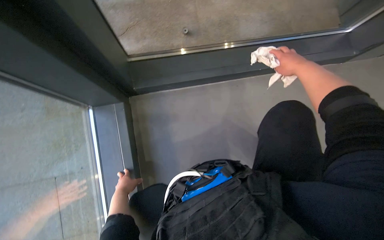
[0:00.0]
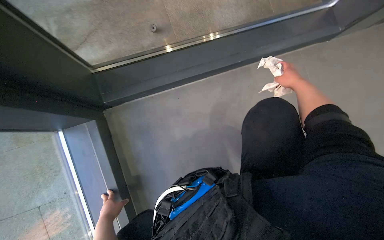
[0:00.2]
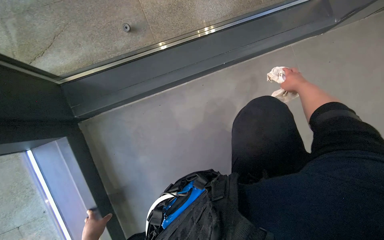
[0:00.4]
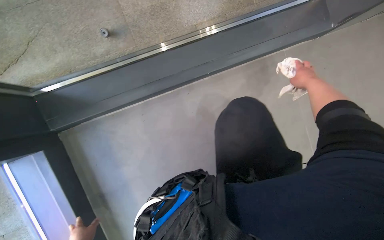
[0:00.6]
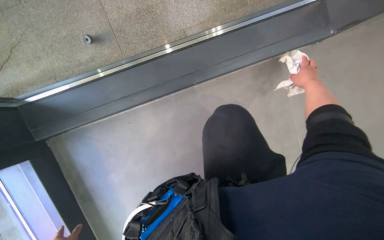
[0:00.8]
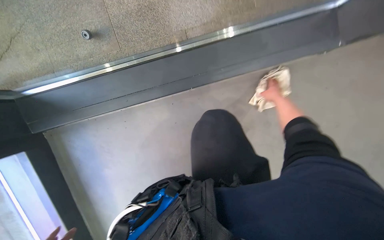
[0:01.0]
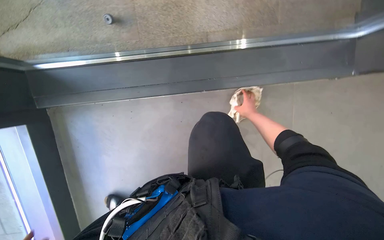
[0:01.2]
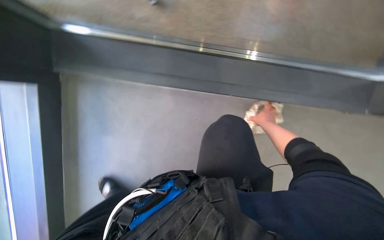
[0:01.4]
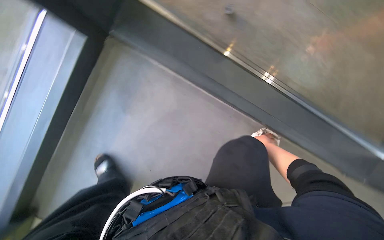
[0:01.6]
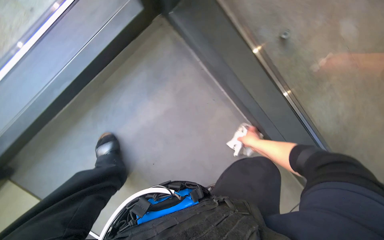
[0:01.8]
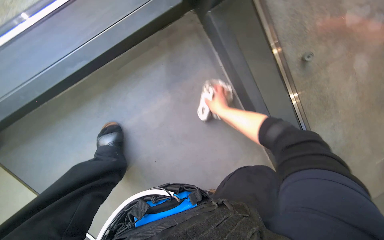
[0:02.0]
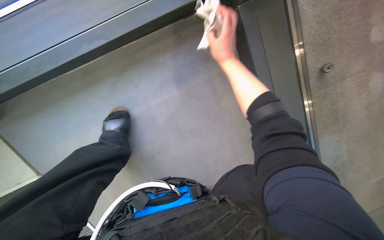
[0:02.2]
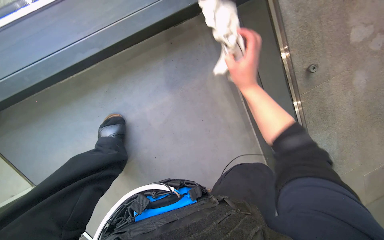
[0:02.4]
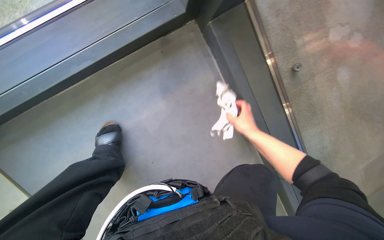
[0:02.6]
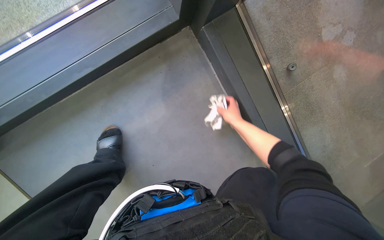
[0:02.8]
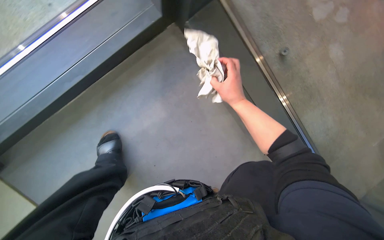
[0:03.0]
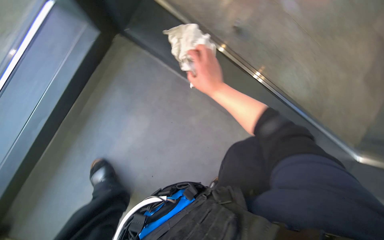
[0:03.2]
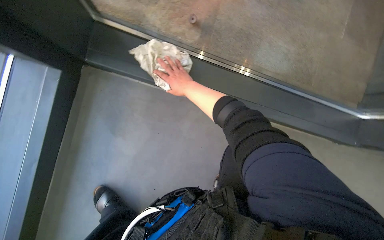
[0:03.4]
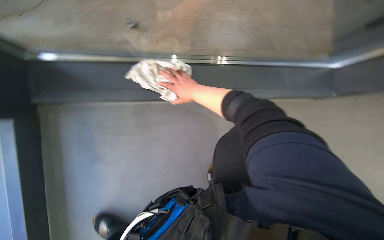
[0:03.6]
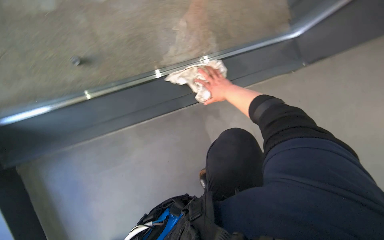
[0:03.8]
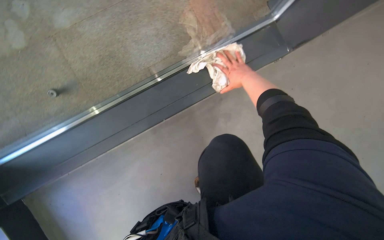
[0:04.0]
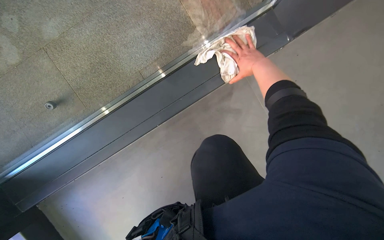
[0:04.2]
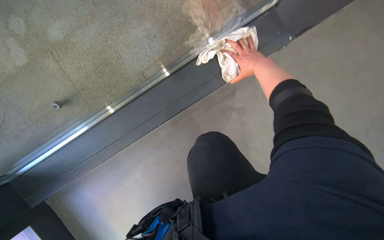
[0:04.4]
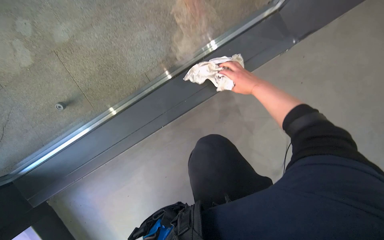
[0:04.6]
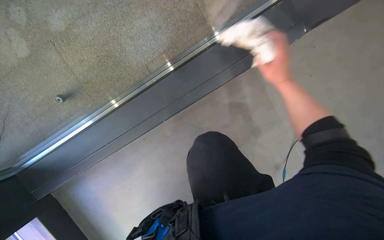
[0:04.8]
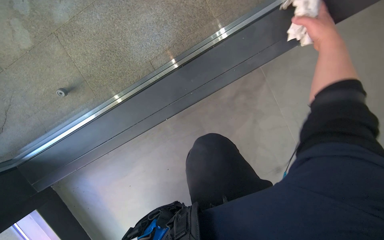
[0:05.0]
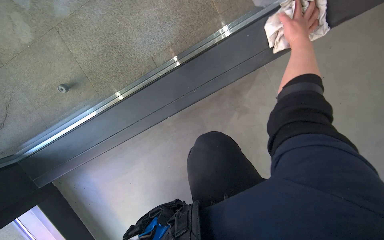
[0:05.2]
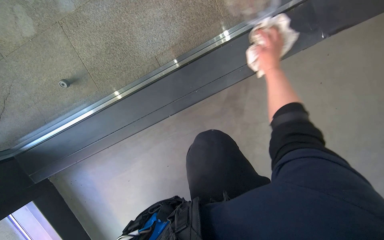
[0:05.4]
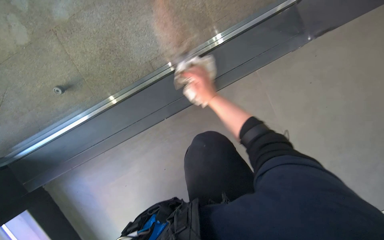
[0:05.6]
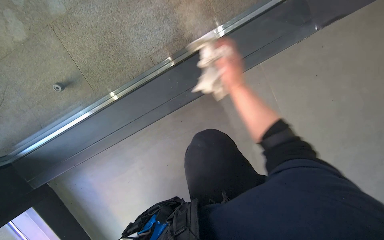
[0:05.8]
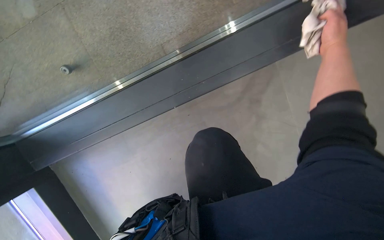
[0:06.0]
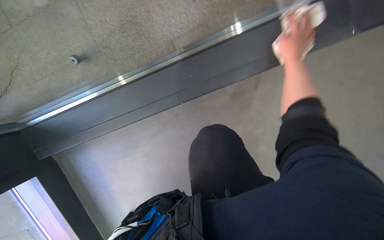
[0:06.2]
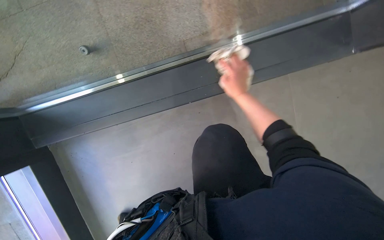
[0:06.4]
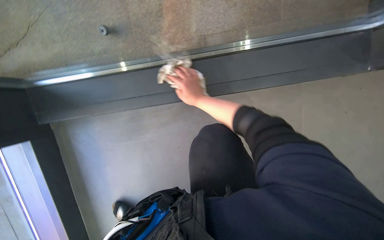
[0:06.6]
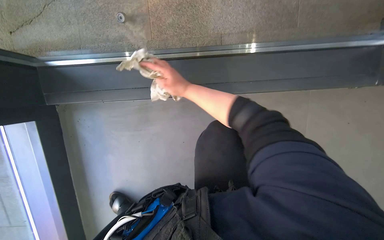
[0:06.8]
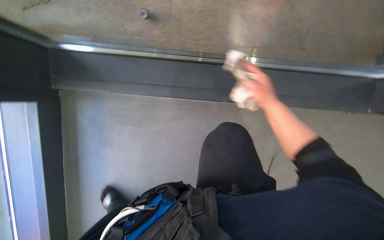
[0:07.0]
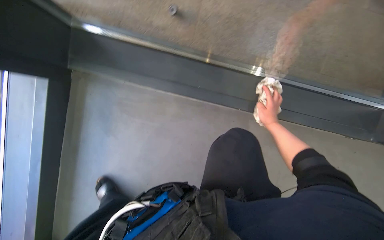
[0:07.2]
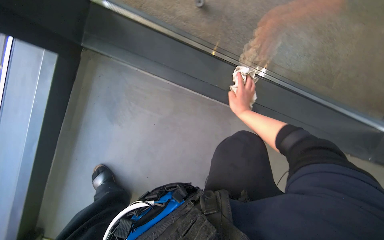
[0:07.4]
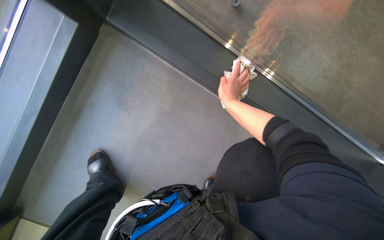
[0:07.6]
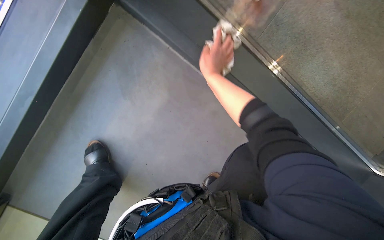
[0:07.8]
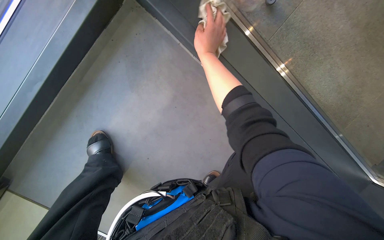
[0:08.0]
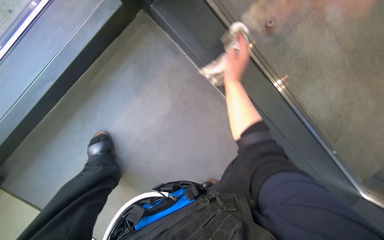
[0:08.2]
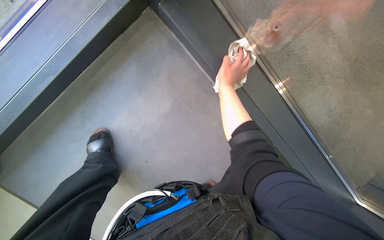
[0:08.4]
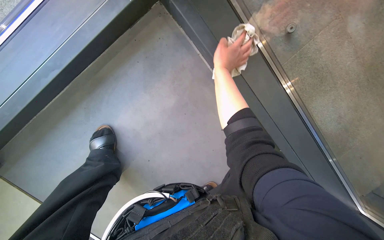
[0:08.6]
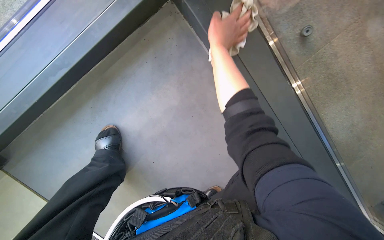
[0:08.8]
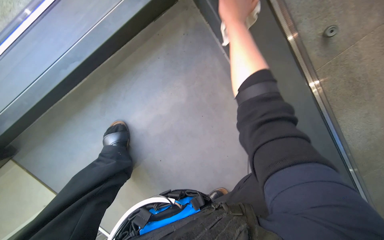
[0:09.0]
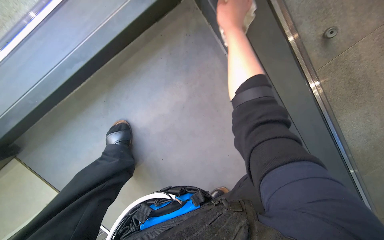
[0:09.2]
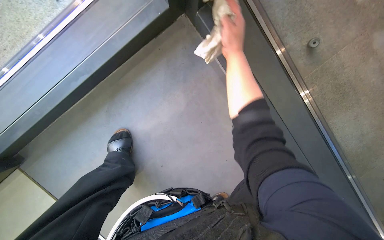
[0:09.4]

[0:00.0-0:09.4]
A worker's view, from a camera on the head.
Job: wiping surfaces.
The whole recording: Wiping floor frame junction. The worker wipes the floor frame junction with a cloth.
0:00.0 to 0:01.6: The view pans to the right by about 15 degrees. The right hand heads down the picture and farther from the camera, covering some 20 cm.
0:06.2 to 0:07.8: The wearer moves roughly 40 cm. The view pans to the right by some 15 degrees. Everything in view rotates roughly 55 degrees clockwise.
0:07.8 to 0:09.4: The right hand moves nearer and farther over approximately 15 cm, changing direction 2 times.

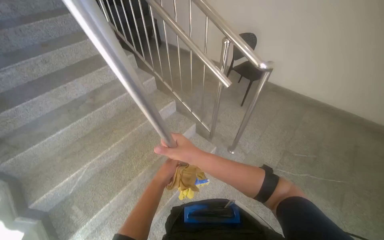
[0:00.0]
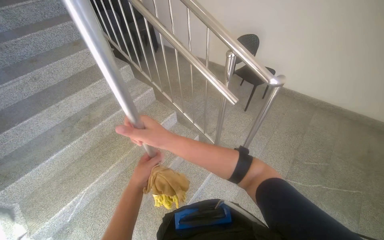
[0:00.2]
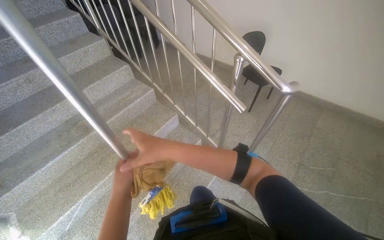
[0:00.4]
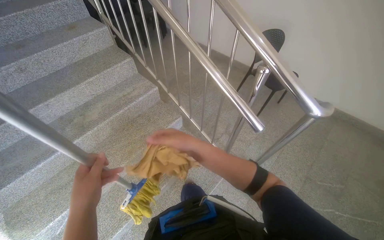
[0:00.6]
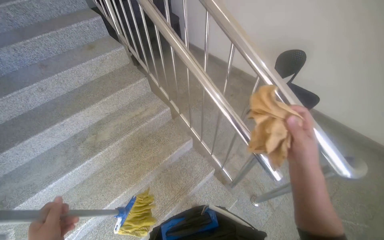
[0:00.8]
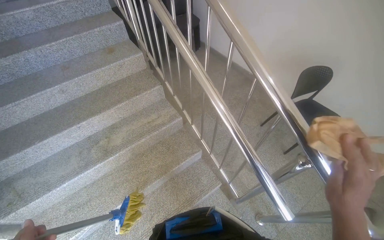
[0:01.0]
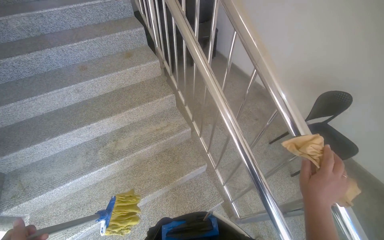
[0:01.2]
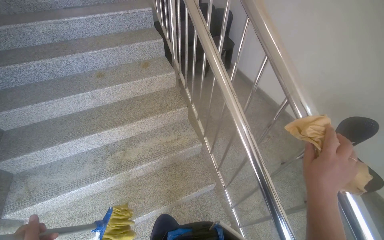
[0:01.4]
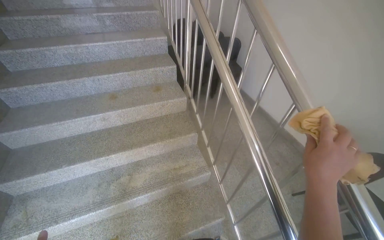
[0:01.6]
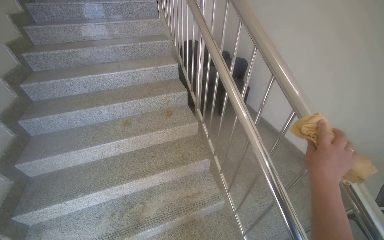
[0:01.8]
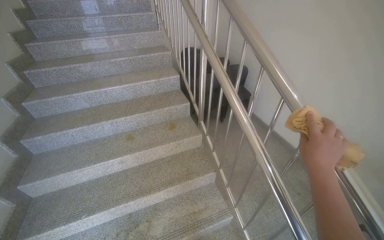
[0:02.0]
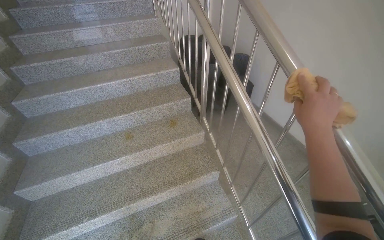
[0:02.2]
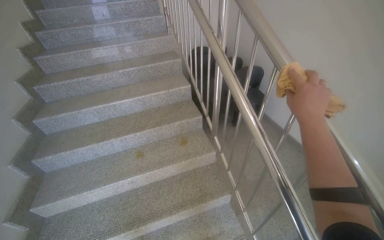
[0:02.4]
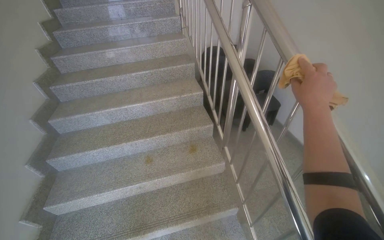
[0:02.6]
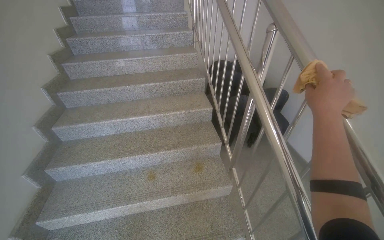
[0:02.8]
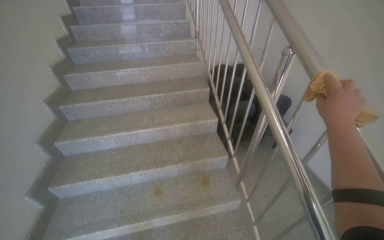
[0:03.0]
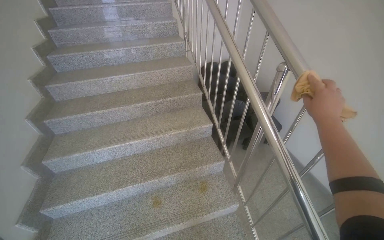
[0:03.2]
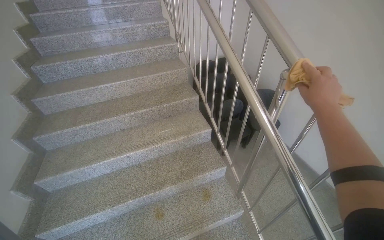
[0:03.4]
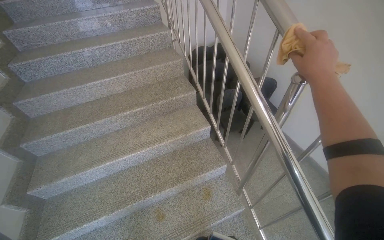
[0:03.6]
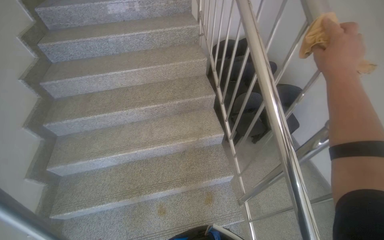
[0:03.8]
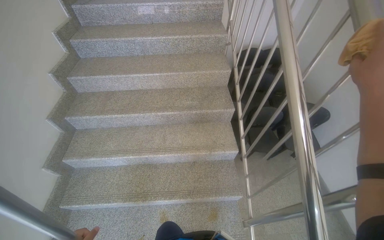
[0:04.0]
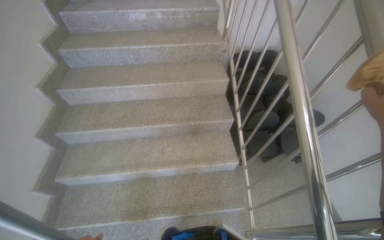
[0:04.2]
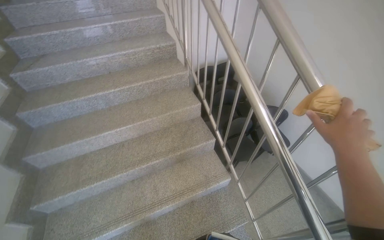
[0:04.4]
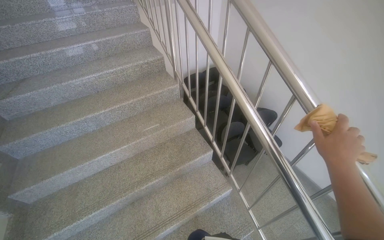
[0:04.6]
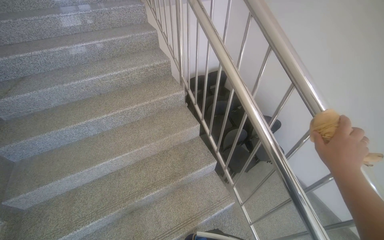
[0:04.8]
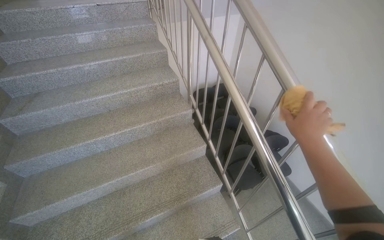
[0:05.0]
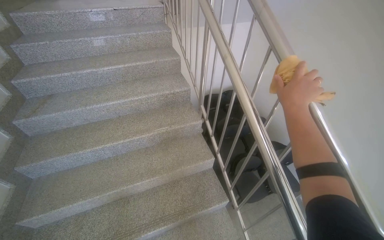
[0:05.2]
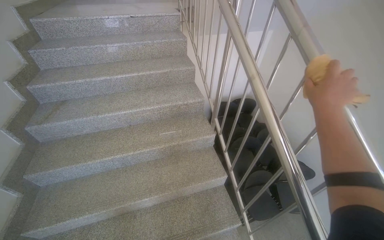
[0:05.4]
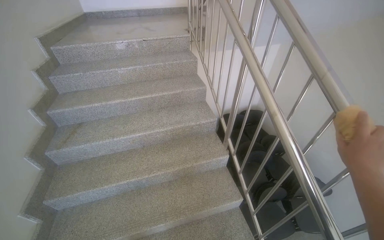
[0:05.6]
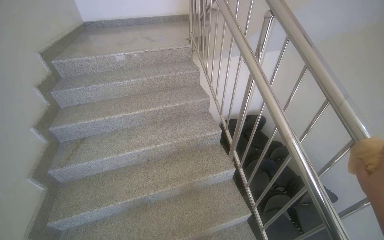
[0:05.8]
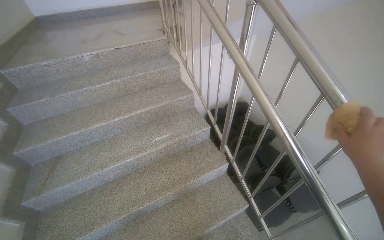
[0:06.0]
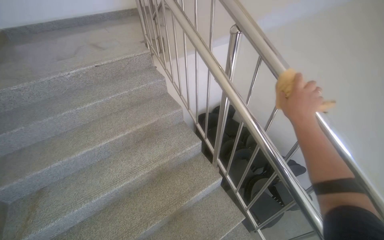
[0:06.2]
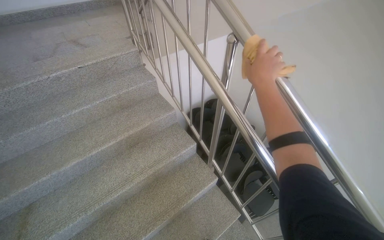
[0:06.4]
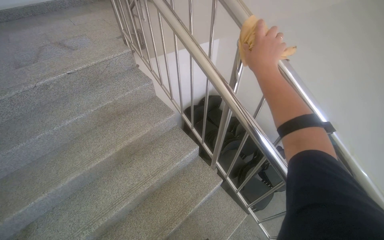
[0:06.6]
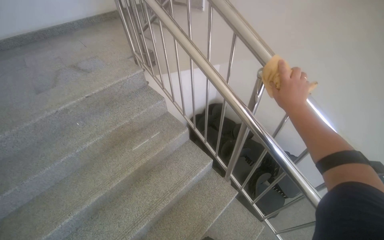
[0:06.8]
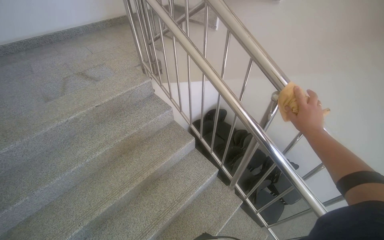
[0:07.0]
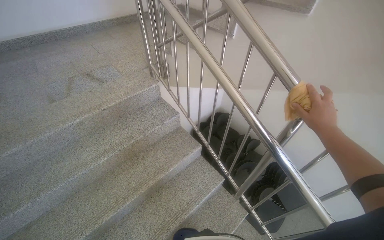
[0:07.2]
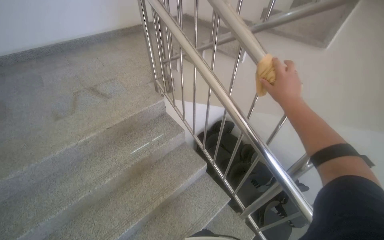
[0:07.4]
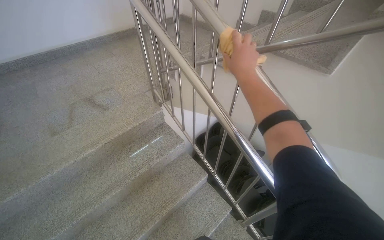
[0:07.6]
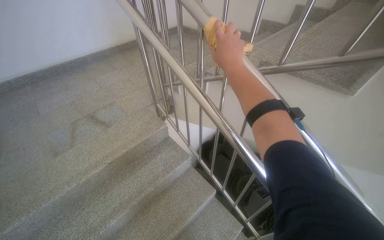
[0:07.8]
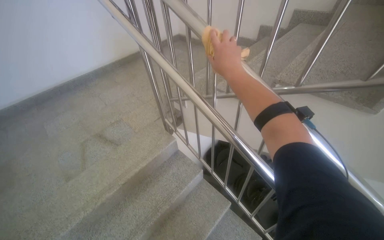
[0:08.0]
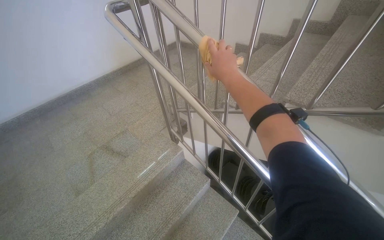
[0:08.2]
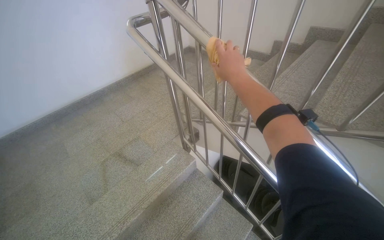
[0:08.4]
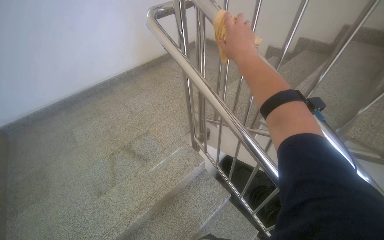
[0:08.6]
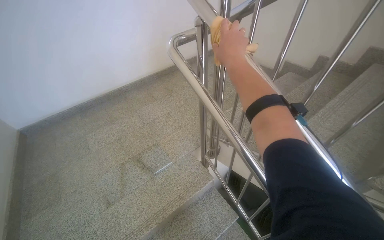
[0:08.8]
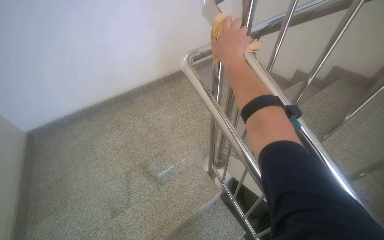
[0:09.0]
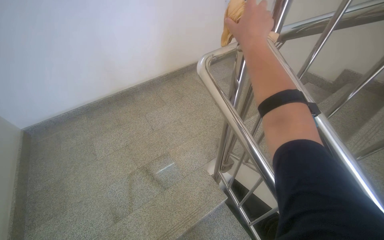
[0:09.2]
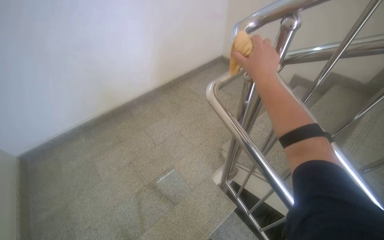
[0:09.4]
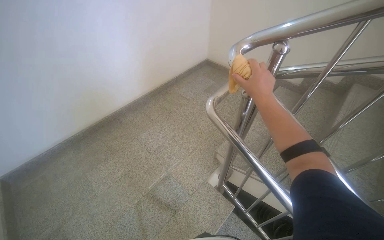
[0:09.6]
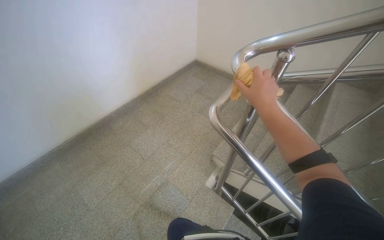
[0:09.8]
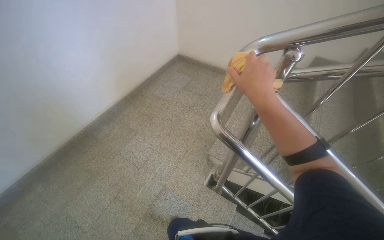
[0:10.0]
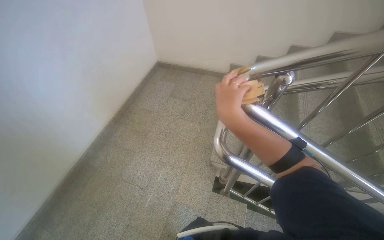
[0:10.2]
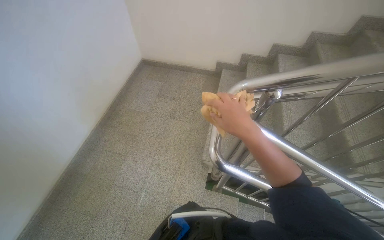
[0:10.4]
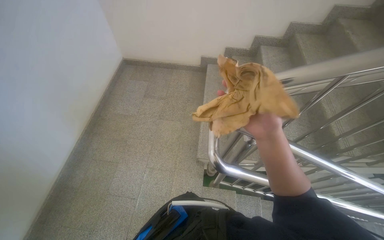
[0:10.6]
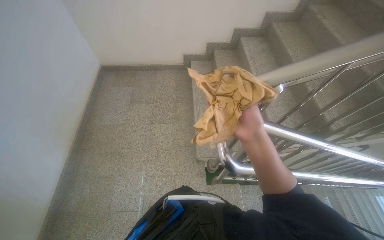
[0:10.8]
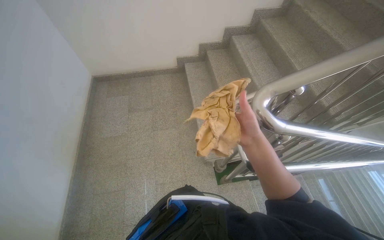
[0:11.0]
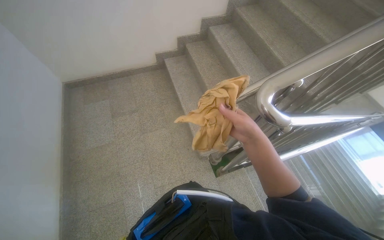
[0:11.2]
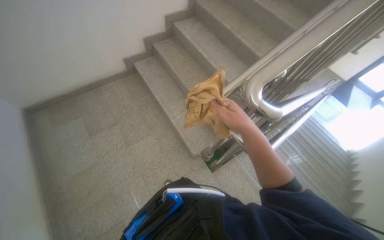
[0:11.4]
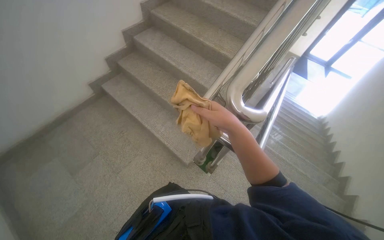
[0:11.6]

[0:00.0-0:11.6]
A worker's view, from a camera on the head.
Job: wiping surfaces.
The whole recording: Wiping stair handrail. The worker wipes the metal handrail of the stairs with a yellow cloth.
0:00.0 to 0:01.4: The camera travels approximately 90 cm. The head rotates roughly 25 degrees to the left.
0:01.4 to 0:02.8: The wearer moves approximately 70 cm.
0:02.8 to 0:04.4: The camera is carried about 90 cm.
0:04.4 to 0:05.8: The camera is carried about 80 cm.
0:05.8 to 0:07.2: The camera travels about 80 cm. The head rotates roughly 25 degrees to the right.
0:07.2 to 0:08.8: The head travels roughly 90 cm.
0:08.8 to 0:10.2: The camera travels roughly 70 cm. The wearer's head swings some 35 degrees to the right.
0:10.2 to 0:11.6: The camera travels some 50 cm. The wearer's head swings approximately 70 degrees to the right.
